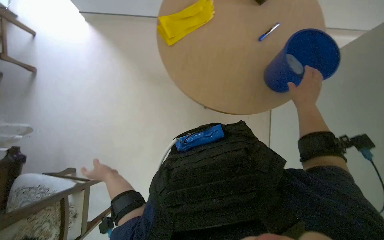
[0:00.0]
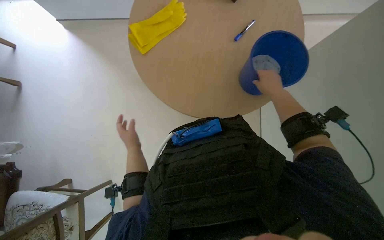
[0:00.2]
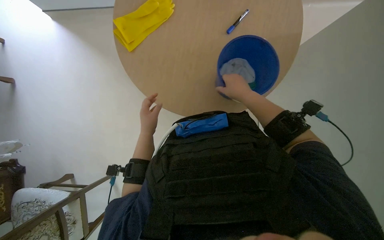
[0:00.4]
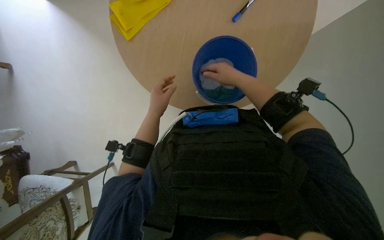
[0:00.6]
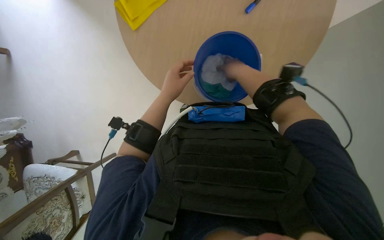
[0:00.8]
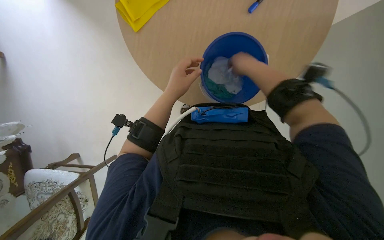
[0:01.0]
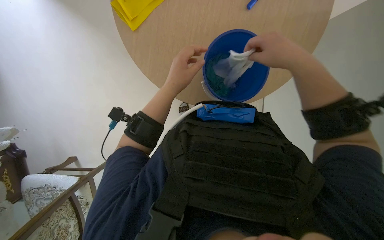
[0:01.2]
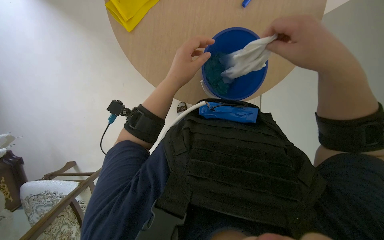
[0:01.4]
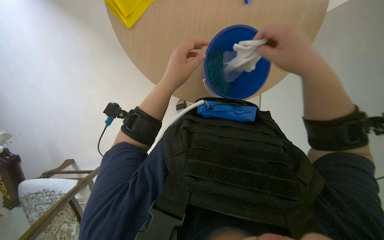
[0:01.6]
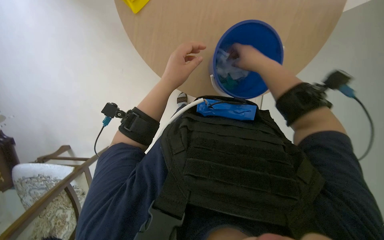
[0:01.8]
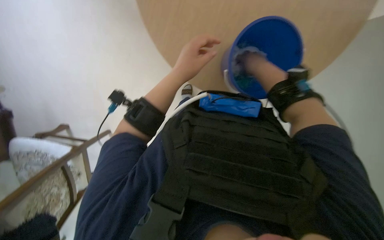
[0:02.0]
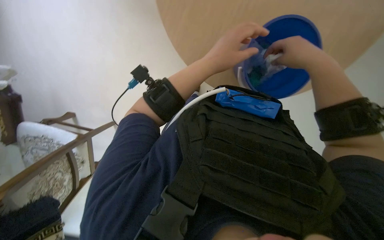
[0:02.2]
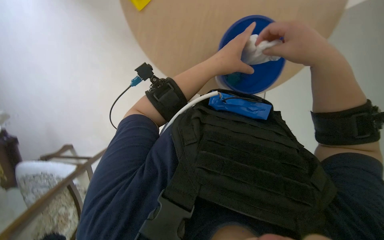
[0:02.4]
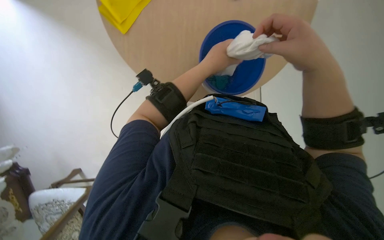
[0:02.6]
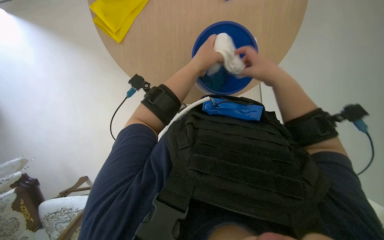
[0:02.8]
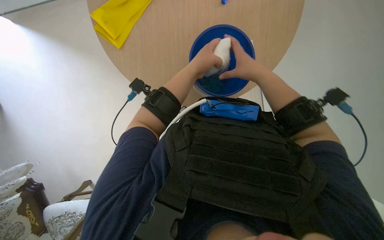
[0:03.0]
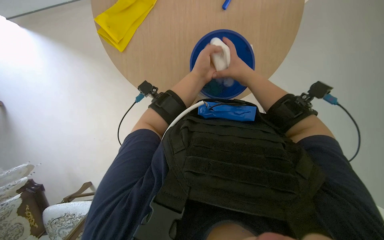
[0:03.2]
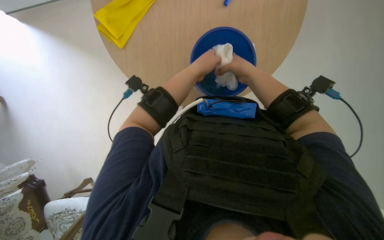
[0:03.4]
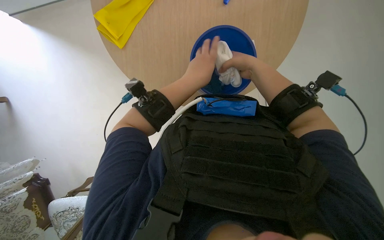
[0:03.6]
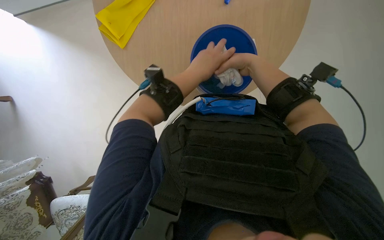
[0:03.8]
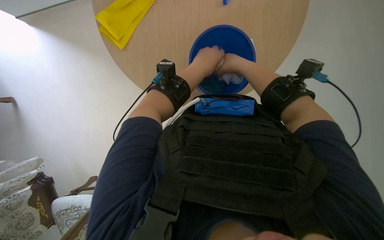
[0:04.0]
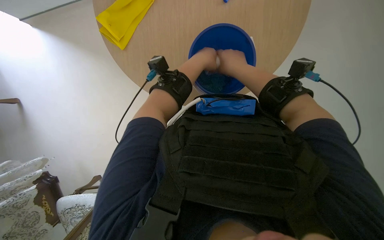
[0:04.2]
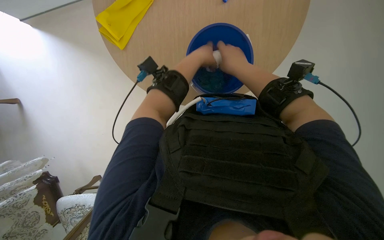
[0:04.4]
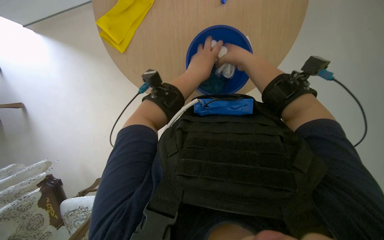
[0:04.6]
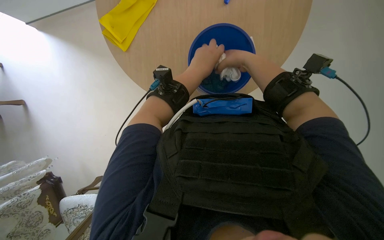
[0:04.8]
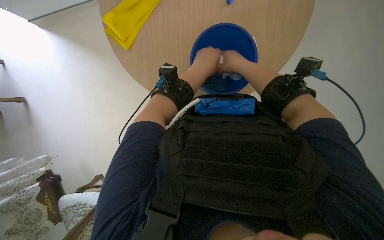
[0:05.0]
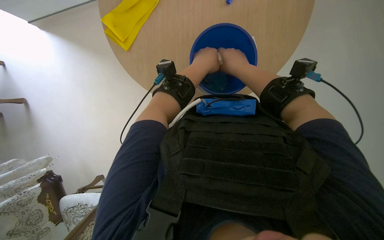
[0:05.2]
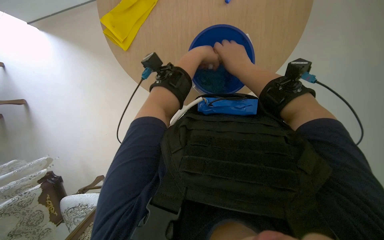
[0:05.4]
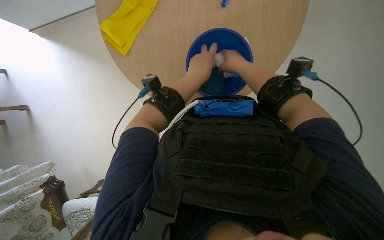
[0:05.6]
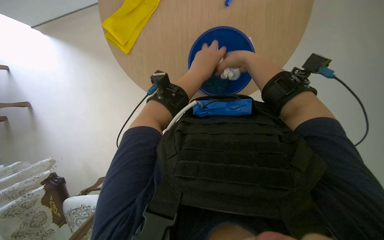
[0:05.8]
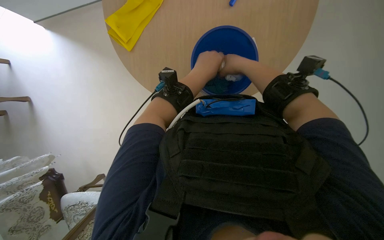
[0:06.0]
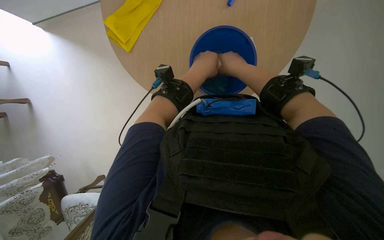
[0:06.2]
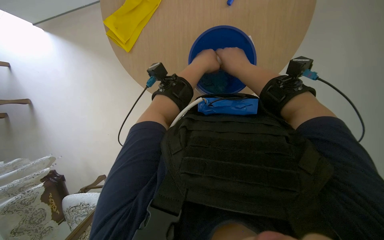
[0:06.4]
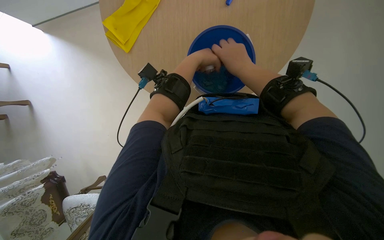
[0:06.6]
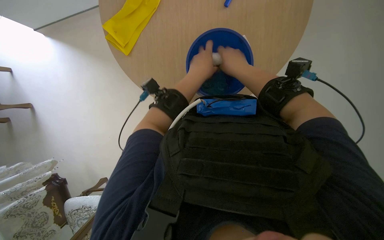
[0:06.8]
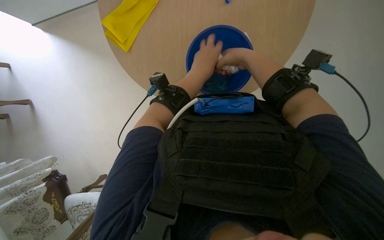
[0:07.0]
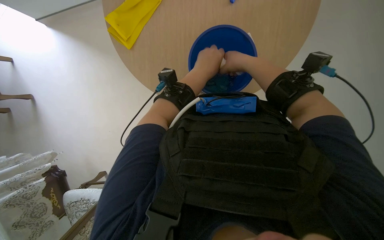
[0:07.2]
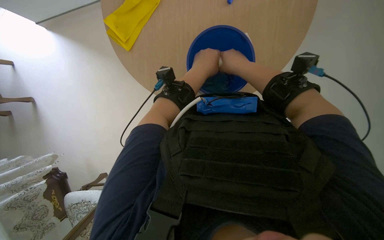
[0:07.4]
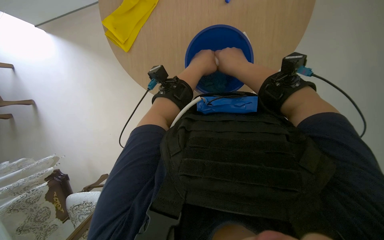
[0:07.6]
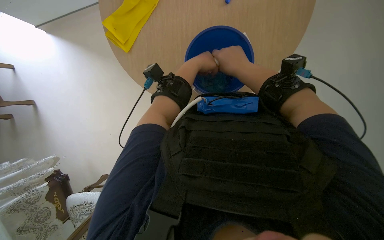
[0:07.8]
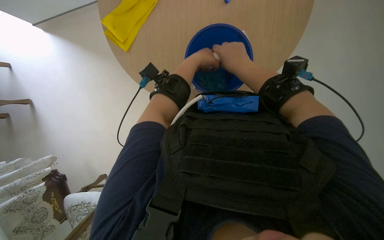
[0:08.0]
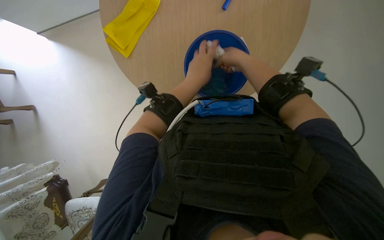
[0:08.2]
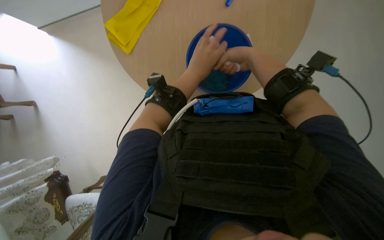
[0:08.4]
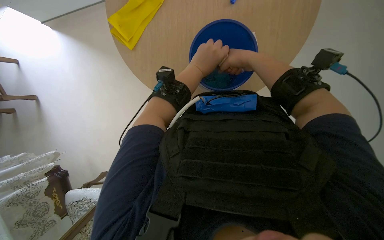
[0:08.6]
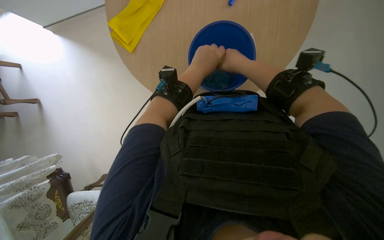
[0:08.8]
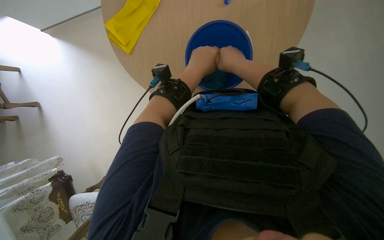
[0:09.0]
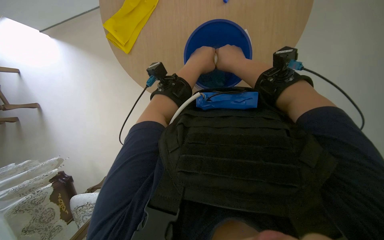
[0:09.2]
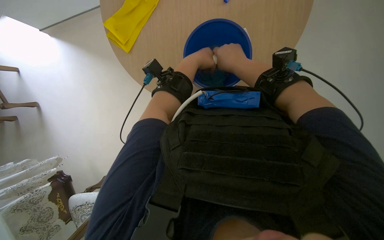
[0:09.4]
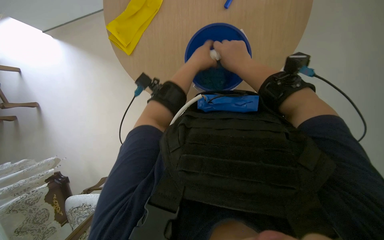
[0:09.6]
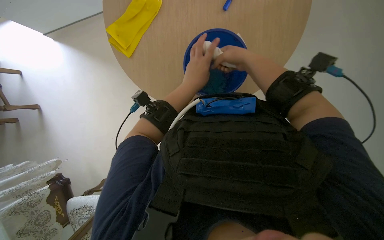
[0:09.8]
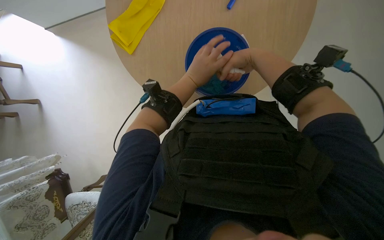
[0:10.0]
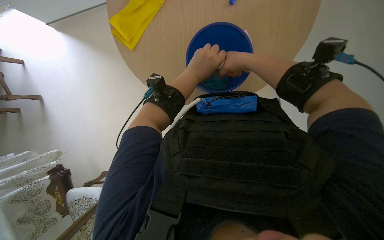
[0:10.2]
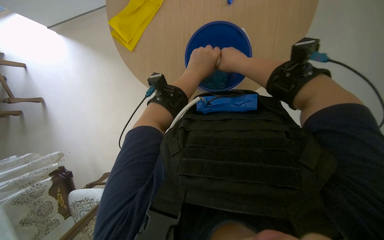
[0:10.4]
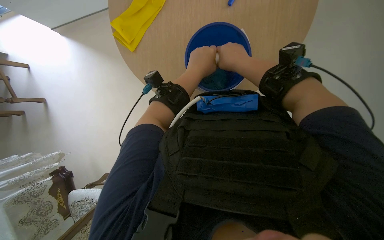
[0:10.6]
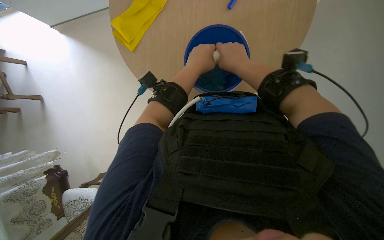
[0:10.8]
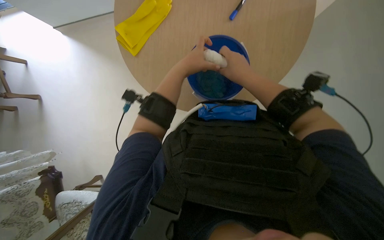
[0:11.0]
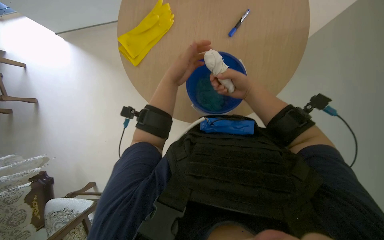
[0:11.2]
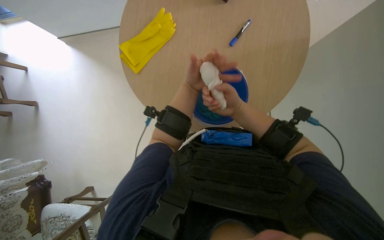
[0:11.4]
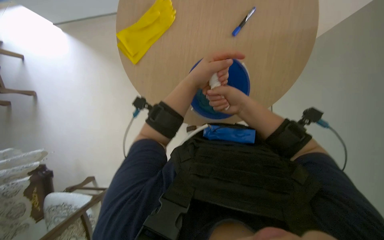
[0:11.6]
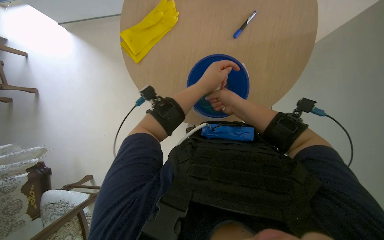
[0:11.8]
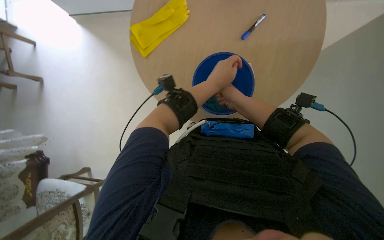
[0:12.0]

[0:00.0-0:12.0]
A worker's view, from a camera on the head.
Job: wiping surfaces.
The whole recording: Wiping table and objects. The worker wrings out a white cloth and uses it to wipe the table surface and a tissue box.
0:00.0 to 0:01.6: The view tips downward by roughly 20 degrees. The left hand shifts some 50 cm up the picture, to the right and nearer to the camera.
0:01.6 to 0:03.0: The right hand swings nearer and farther, about 15 cm each way, with 2 reversals.
0:03.0 to 0:04.4: The hands work in one place, with small movements.
0:04.4 to 0:06.0: The left hand moves up and down the picture over some 10 cm, changing direction 2 times.
0:06.0 to 0:07.6: The hands are busy where they are.
0:07.6 to 0:10.4: The hands make small movements and keep their place.

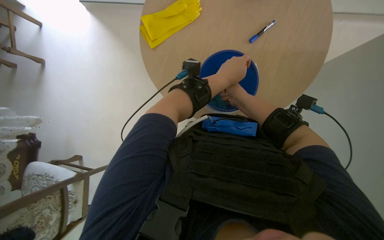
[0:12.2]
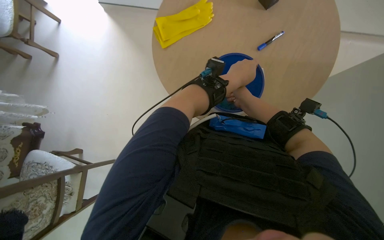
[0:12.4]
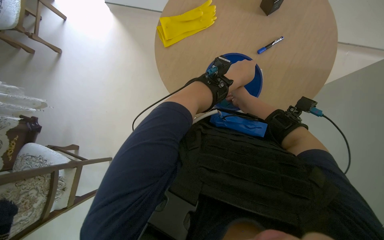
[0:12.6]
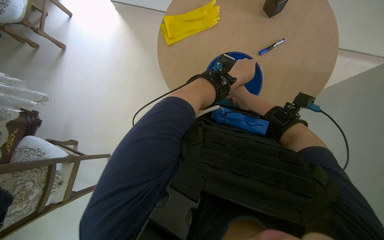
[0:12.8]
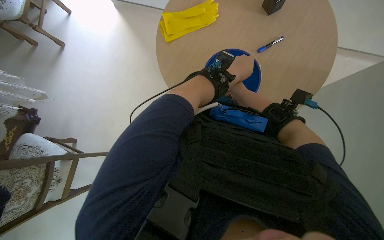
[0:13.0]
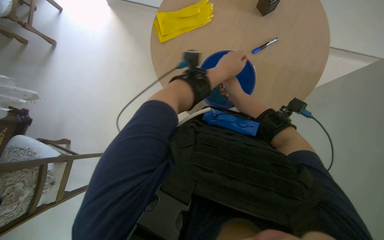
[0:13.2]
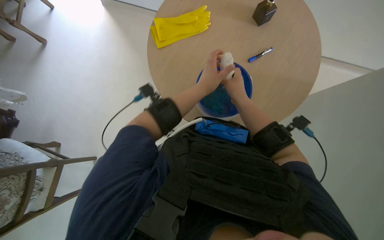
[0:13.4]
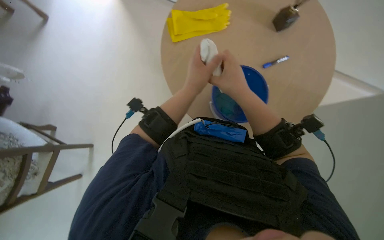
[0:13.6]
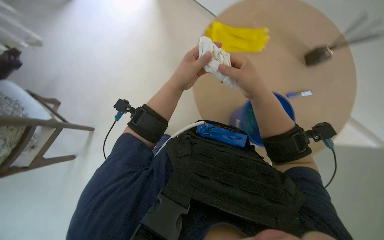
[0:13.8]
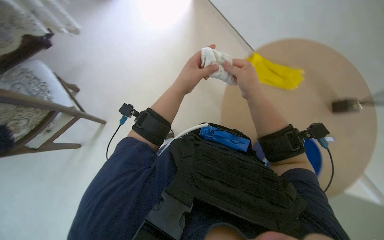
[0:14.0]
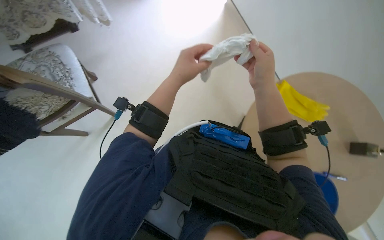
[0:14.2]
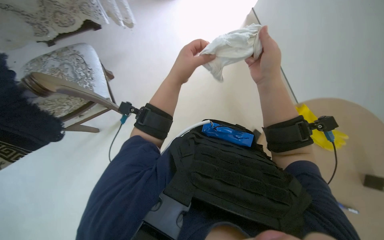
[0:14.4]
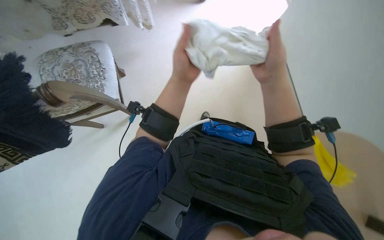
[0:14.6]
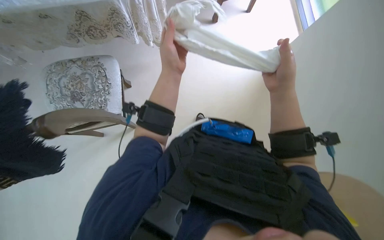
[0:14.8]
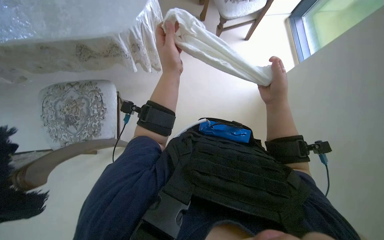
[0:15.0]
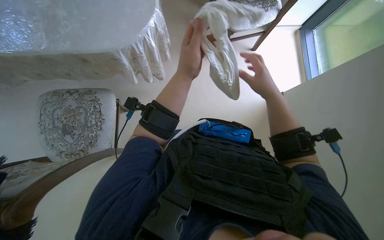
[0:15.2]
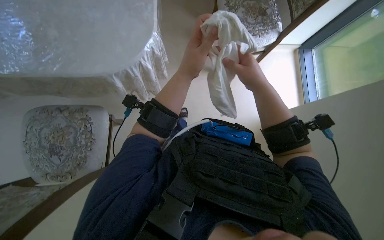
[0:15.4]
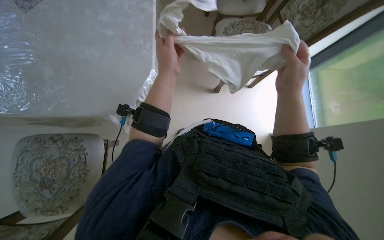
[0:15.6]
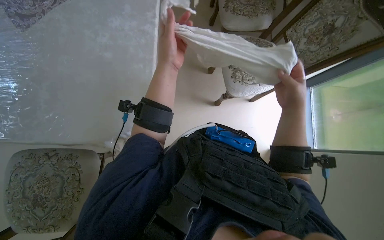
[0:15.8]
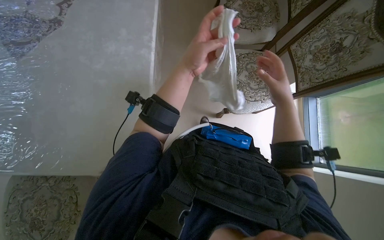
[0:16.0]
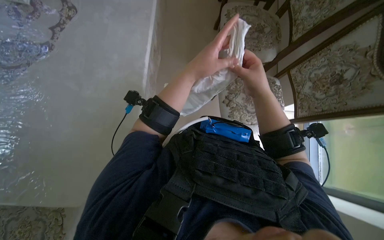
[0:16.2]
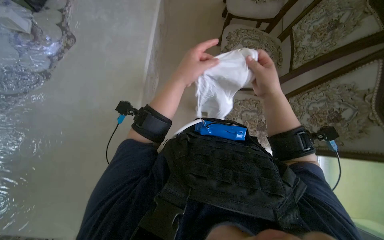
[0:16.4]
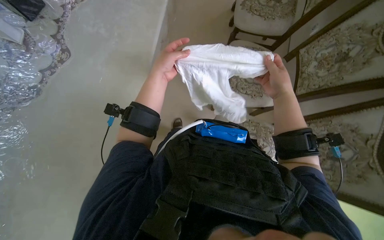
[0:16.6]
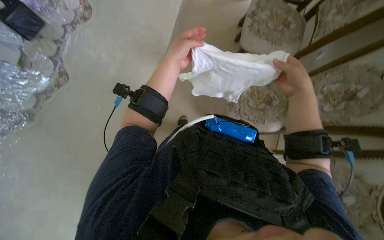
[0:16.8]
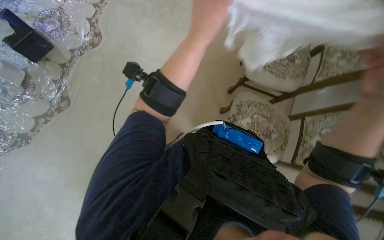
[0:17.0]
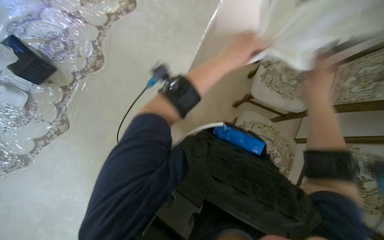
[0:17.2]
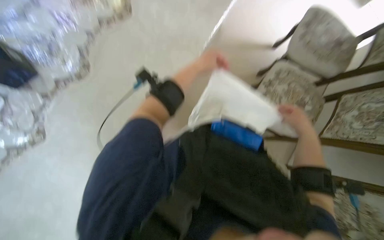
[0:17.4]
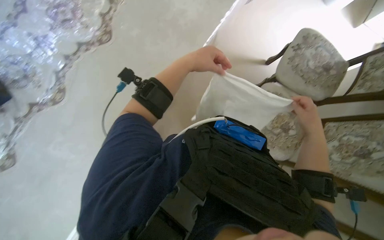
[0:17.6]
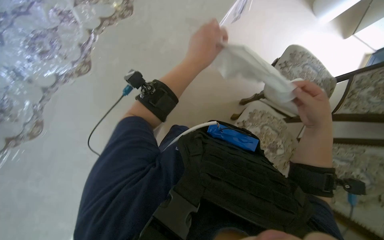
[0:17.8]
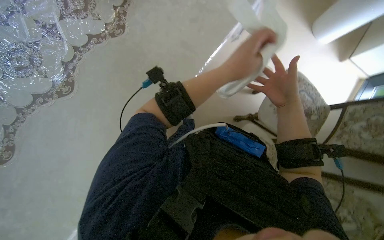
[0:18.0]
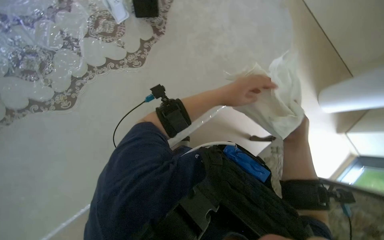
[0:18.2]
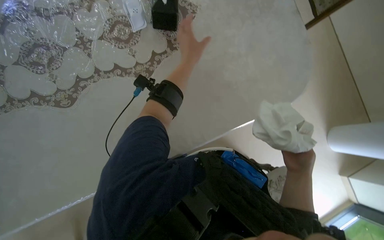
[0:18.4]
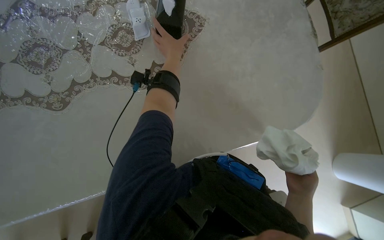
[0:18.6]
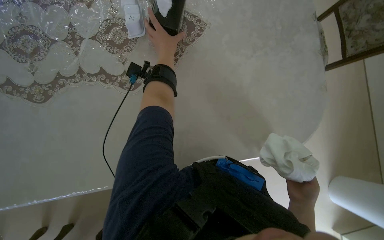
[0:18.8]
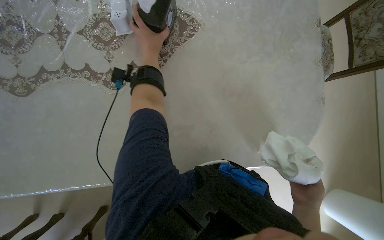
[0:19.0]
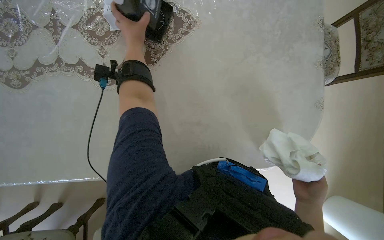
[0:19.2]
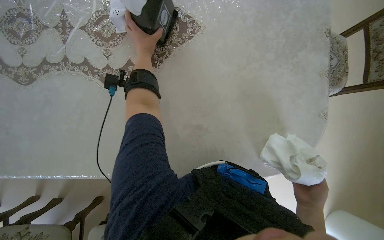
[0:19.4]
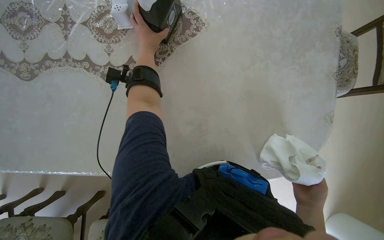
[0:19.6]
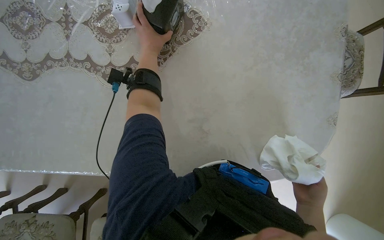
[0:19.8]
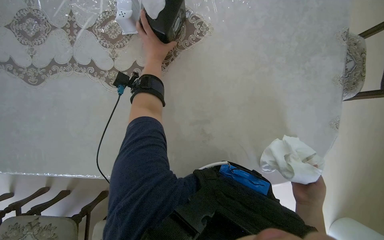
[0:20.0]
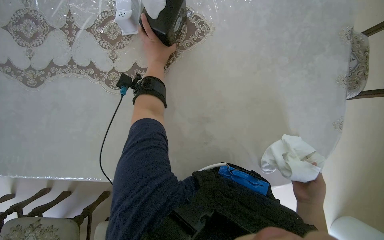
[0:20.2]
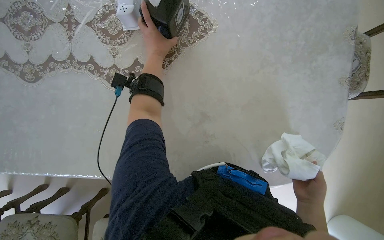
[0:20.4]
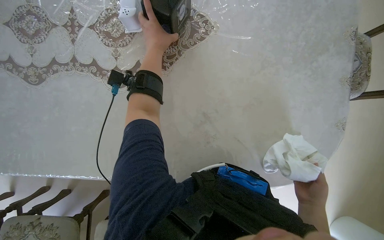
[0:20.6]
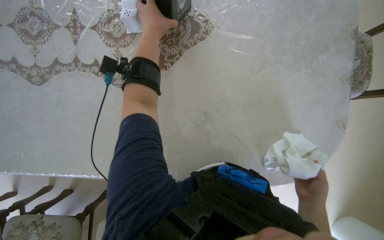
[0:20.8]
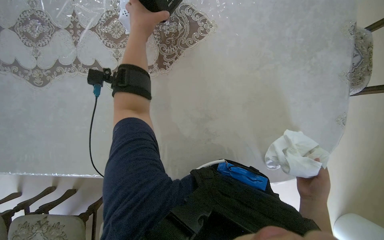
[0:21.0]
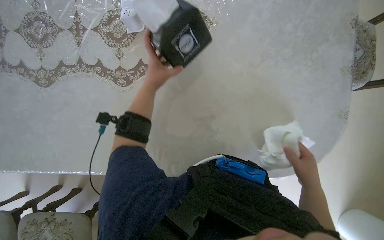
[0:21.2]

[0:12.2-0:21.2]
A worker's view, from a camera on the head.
Job: wiping surfaces.
The whole recording: Wiping table and objects. The worker wrings out a white cloth and uses it to wipe the table surface and a tissue box.
0:12.2 to 0:13.8: Everything in view rotates some 30 degrees clockwise. The right hand shifts roughly 15 cm nearer to the camera; the left hand is displaced to the left by approximately 30 cm.
0:15.2 to 0:16.6: The head travels about 60 cm.
0:16.6 to 0:18.2: The camera travels roughly 1 m. The scene turns about 40 degrees clockwise in the picture.
0:18.2 to 0:19.8: The scene rotates clockwise by some 30 degrees.
0:19.8 to 0:21.2: The left hand moves down the picture, some 10 cm.
